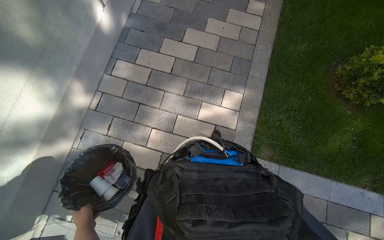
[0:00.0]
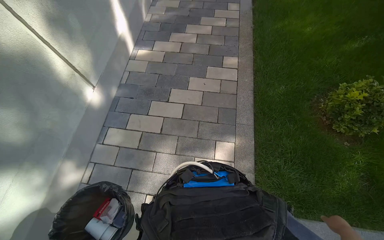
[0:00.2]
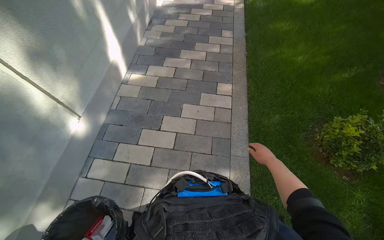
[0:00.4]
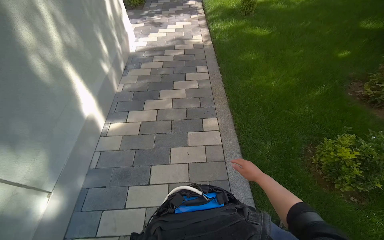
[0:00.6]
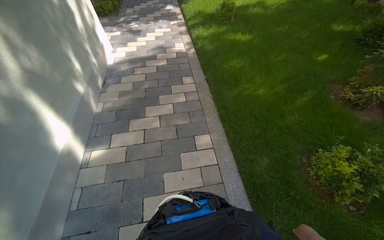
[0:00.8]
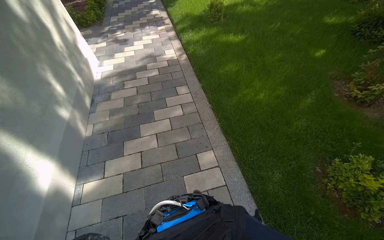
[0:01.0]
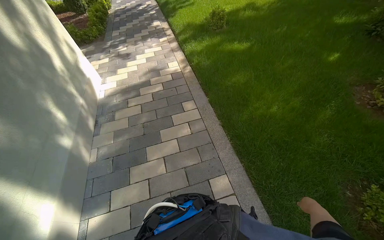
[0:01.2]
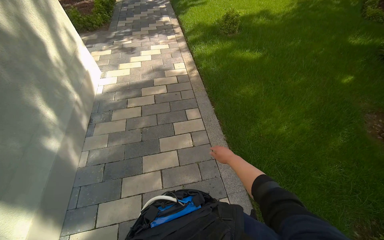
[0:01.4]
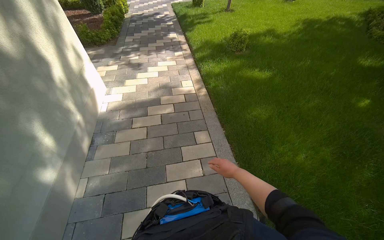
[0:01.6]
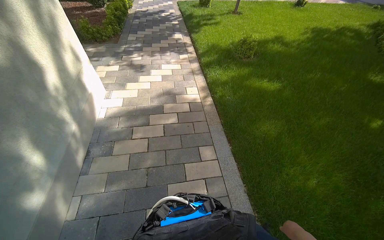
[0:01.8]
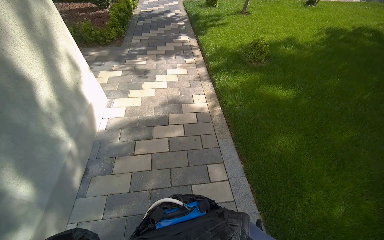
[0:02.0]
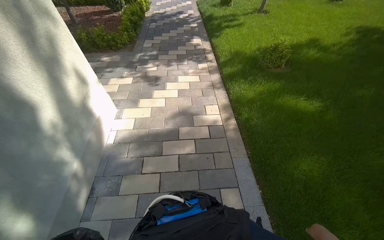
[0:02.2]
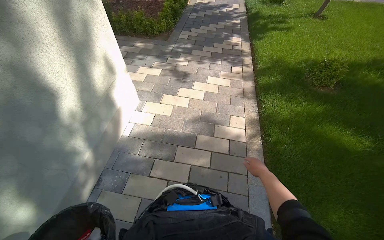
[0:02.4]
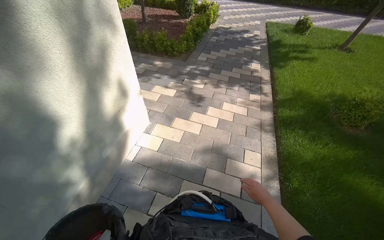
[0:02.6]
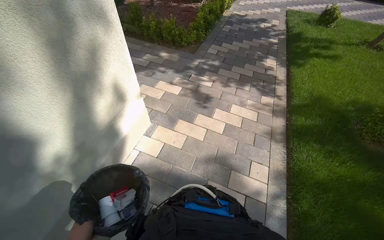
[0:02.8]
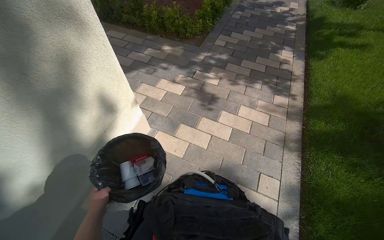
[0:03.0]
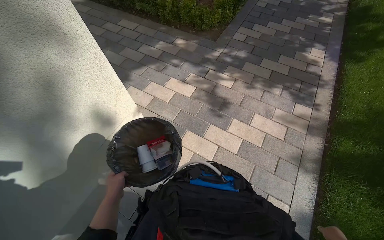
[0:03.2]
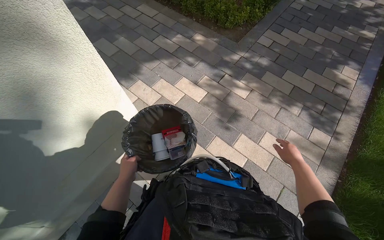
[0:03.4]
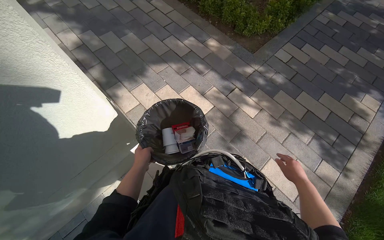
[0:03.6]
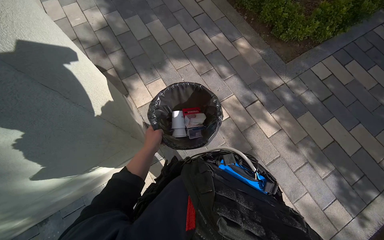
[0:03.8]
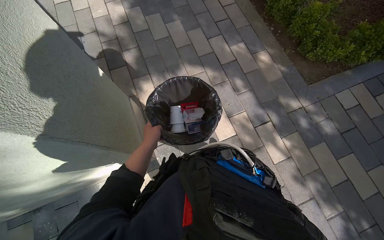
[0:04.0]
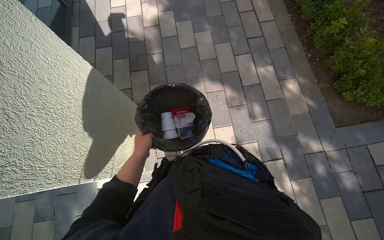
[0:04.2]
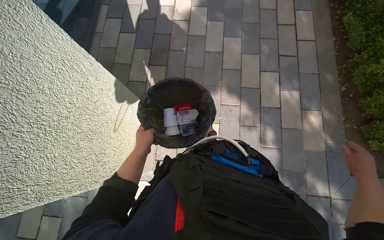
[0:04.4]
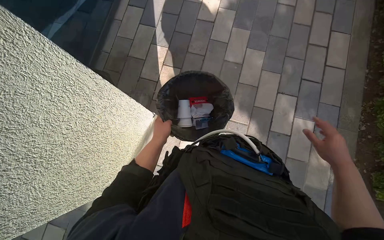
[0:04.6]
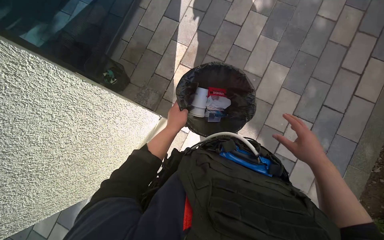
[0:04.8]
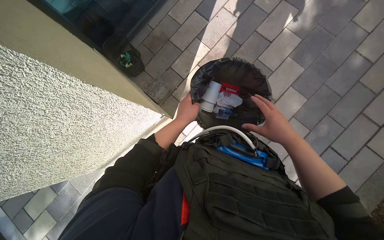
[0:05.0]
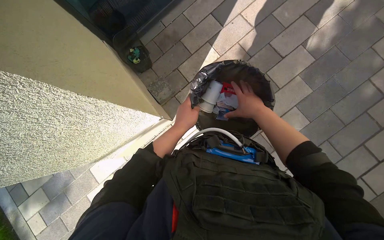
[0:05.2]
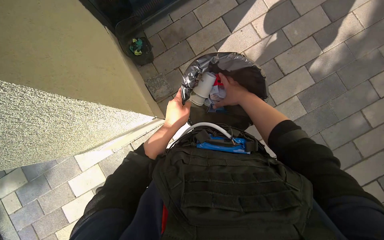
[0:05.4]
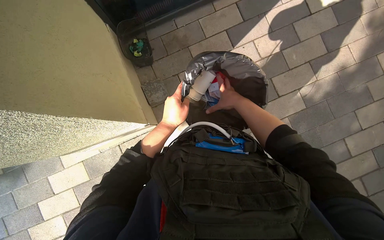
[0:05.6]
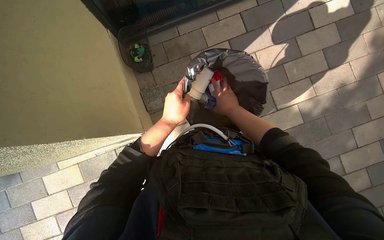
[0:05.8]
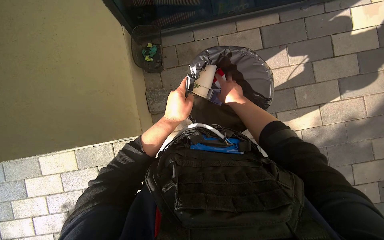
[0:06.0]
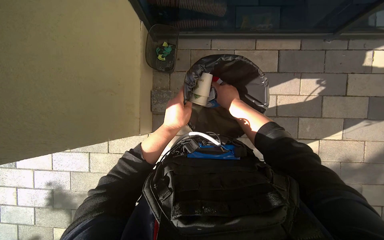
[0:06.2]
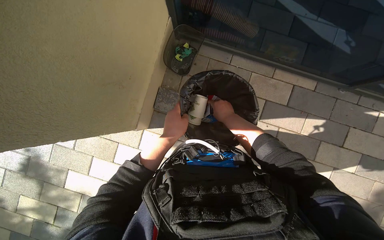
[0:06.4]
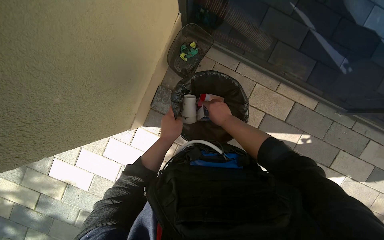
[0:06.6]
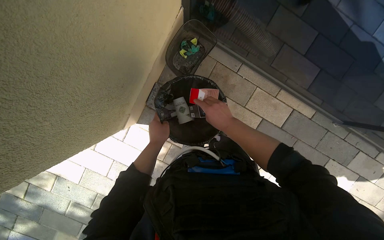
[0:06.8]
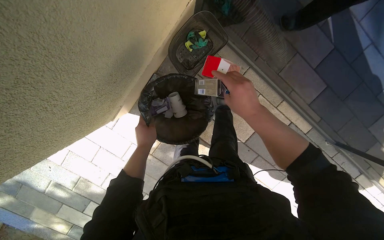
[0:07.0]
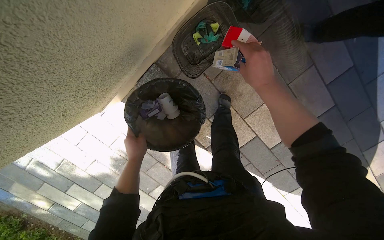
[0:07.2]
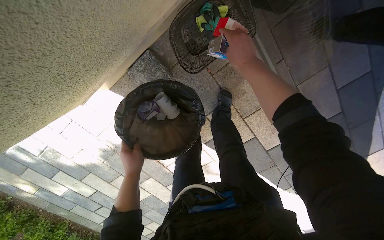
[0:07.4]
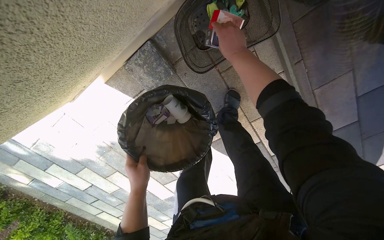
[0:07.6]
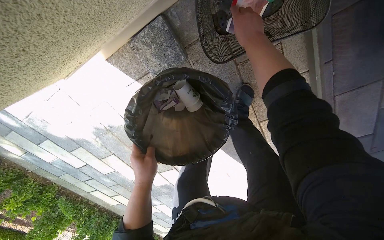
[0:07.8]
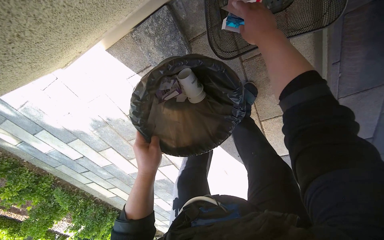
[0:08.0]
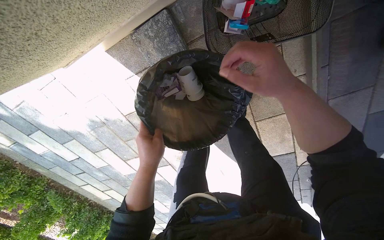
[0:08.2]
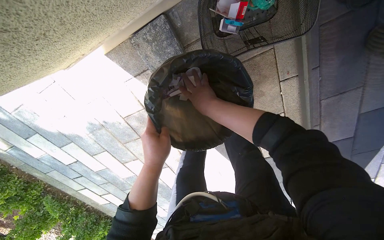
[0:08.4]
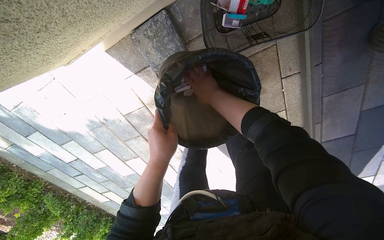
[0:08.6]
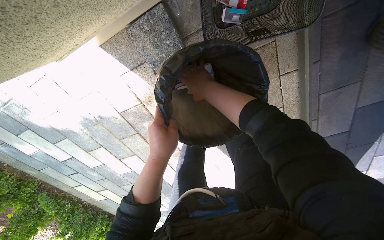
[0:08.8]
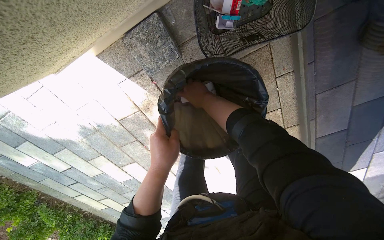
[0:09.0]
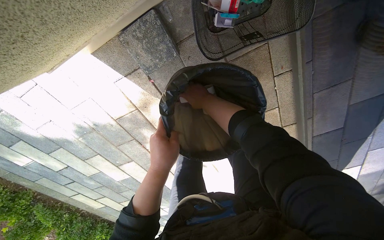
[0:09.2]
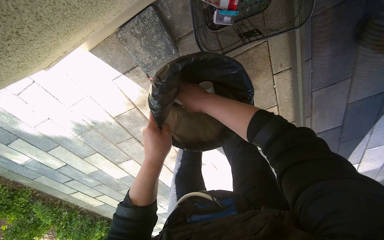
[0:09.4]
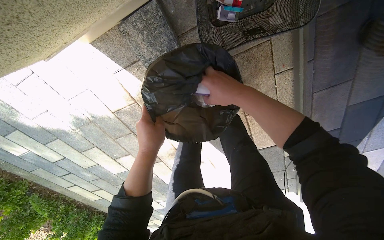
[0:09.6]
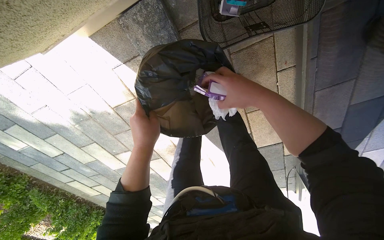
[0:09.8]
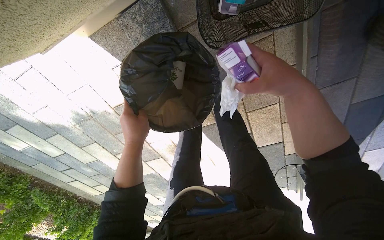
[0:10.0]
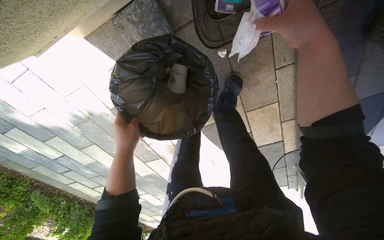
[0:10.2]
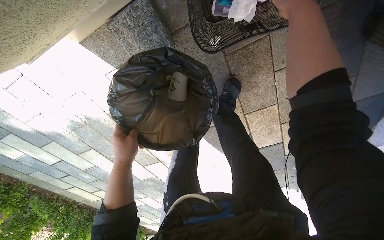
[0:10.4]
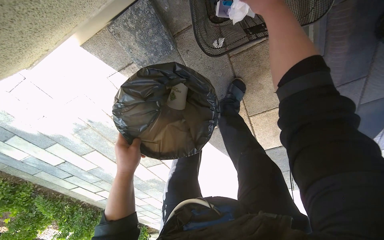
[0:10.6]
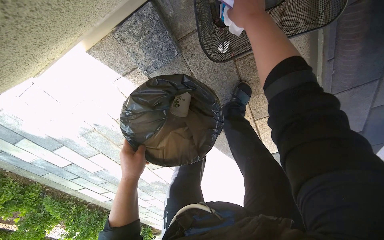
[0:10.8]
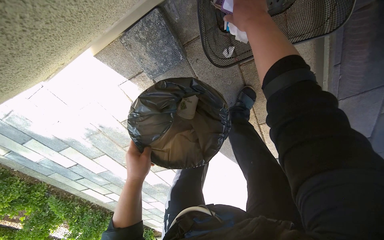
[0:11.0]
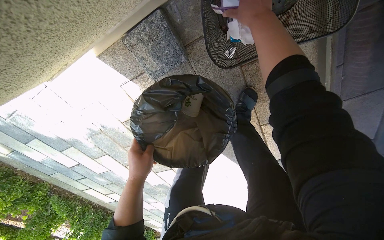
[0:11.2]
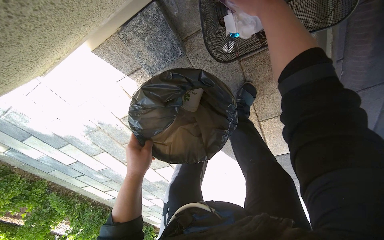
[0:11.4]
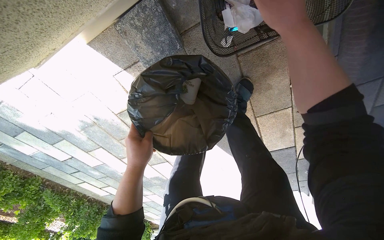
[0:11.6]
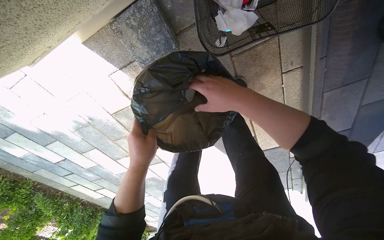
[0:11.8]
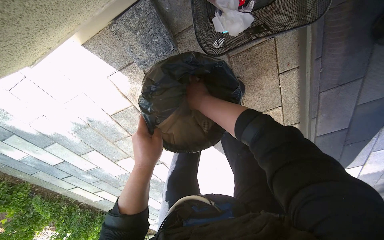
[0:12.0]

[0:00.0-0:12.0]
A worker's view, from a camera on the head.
Job: managing trash.
The whole recording: Emptying trash from bins. The worker empties trash from an indoor bin and then an outdoor bin.
0:00.0 to 0:01.6: The camera travels roughly 2 m. The wearer looks some 25 degrees further to the right. The view tips upward by some 30 degrees.
0:01.6 to 0:03.0: The camera travels roughly 2 m. The wearer's head swings some 35 degrees to the left.
0:03.0 to 0:04.4: The camera is carried some 1.5 m. The wearer's head swings roughly 70 degrees to the left. The view tips downward by approximately 20 degrees.
0:04.4 to 0:06.0: The head travels about 1 m. The wearer looks roughly 20 degrees further downward. Everything in view rotates approximately 70 degrees clockwise.
0:06.0 to 0:07.6: The camera is carried some 60 cm. The view tilts some 20 degrees downward. The scene turns approximately 65 degrees clockwise in the picture.
0:07.6 to 0:09.0: The right hand shifts about 20 cm farther from the camera and to the left.
0:09.0 to 0:10.4: The right hand shifts some 30 cm to the right, nearer to the camera and up the picture, while the left hand heads farther from the camera and to the left, covering approximately 15 cm.
0:10.4 to 0:12.0: The right hand goes approximately 30 cm farther from the camera, to the left and down the picture.

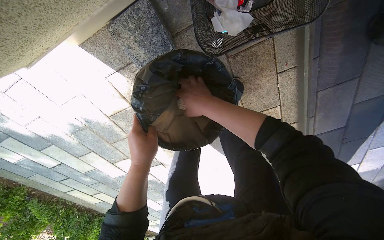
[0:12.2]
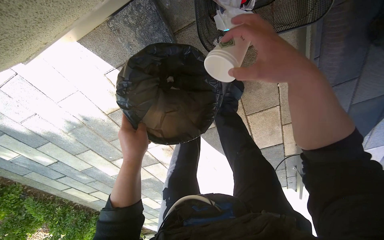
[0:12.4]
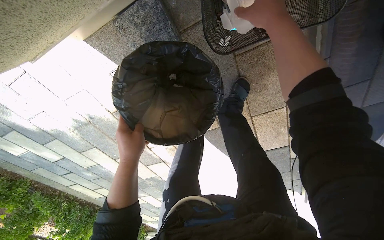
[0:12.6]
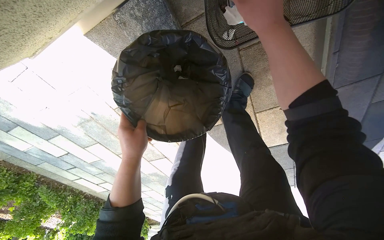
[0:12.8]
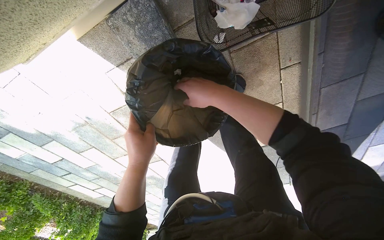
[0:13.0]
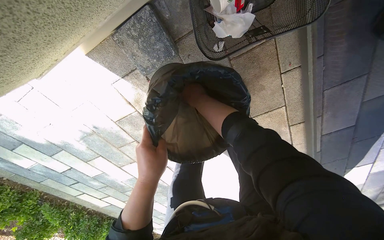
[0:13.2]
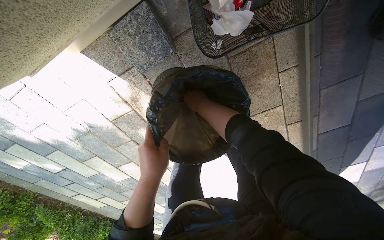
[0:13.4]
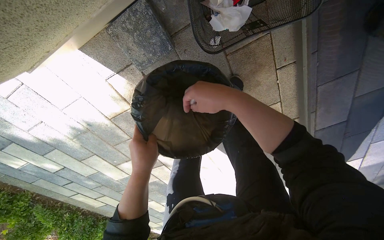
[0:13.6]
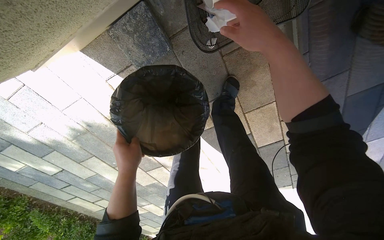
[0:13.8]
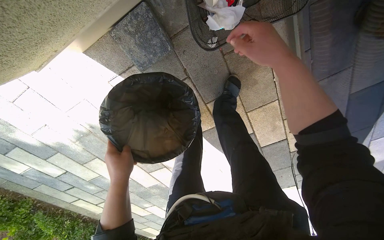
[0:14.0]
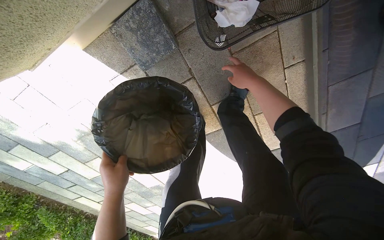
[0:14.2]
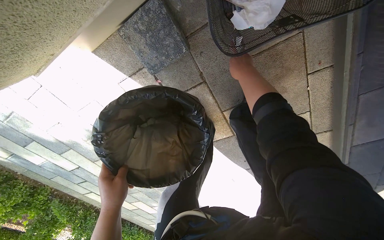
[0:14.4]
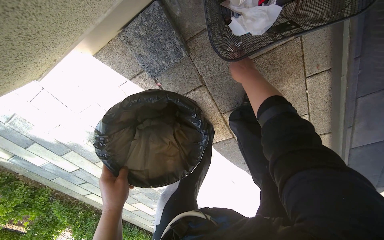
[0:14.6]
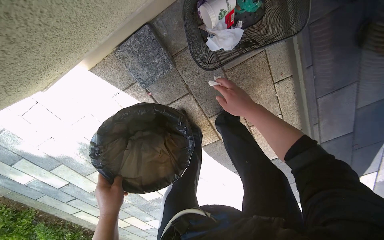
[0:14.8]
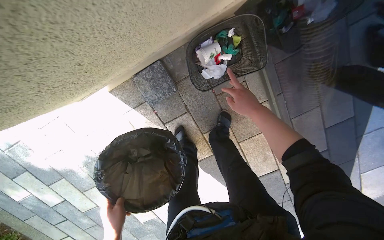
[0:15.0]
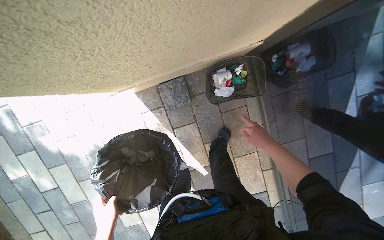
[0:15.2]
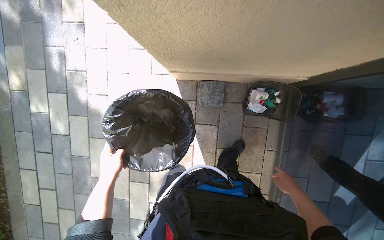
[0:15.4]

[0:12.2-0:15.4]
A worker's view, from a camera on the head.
Job: managing trash.
The whole recording: Emptying trash from bins. The worker empties trash from an indoor bin and then an outdoor bin.
0:13.8 to 0:15.4: The head travels some 60 cm. The camera pitches upward, by roughly 30 degrees. The scene rotates clockwise by roughly 35 degrees.

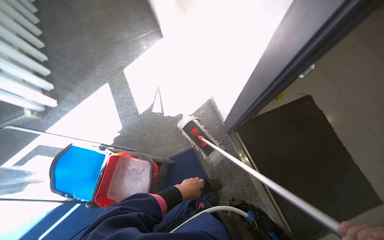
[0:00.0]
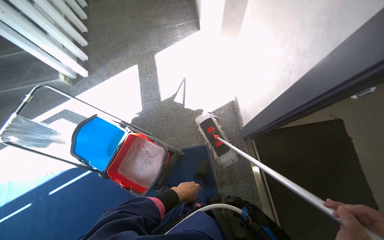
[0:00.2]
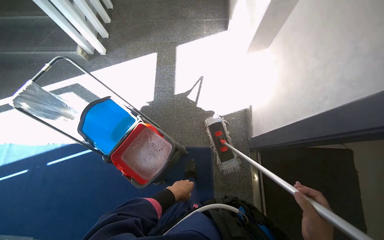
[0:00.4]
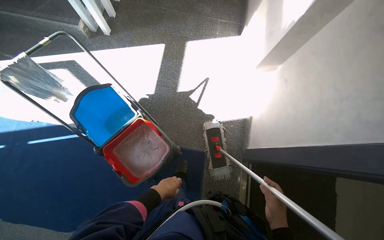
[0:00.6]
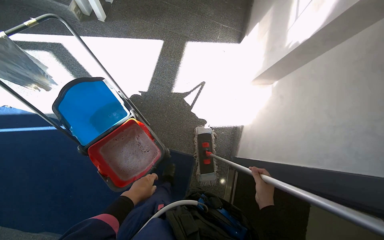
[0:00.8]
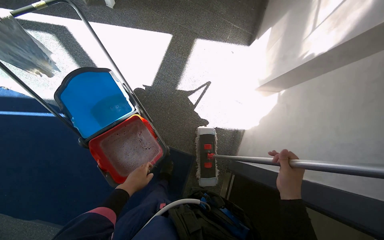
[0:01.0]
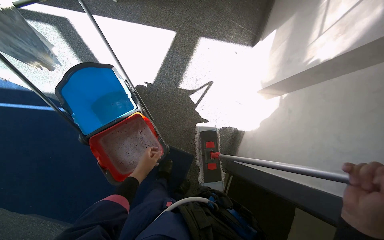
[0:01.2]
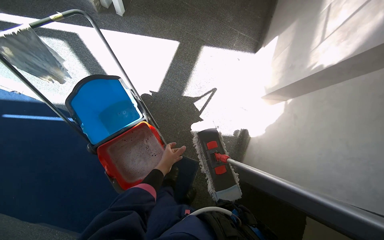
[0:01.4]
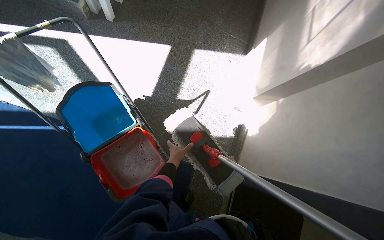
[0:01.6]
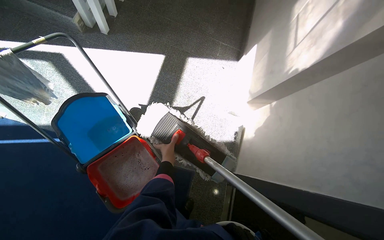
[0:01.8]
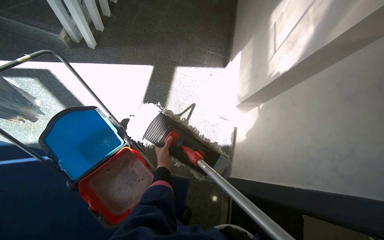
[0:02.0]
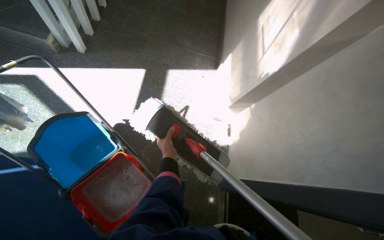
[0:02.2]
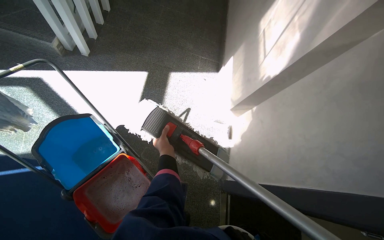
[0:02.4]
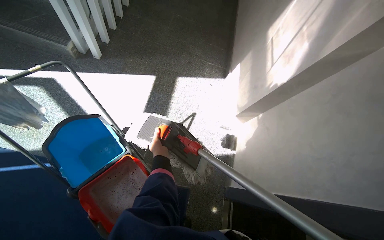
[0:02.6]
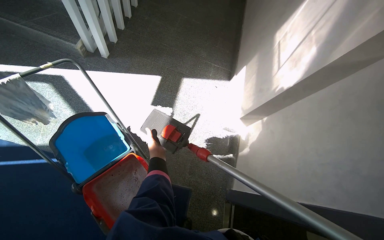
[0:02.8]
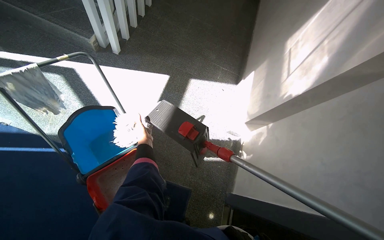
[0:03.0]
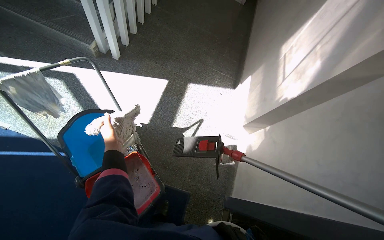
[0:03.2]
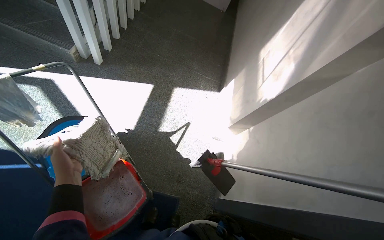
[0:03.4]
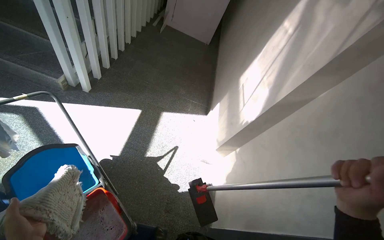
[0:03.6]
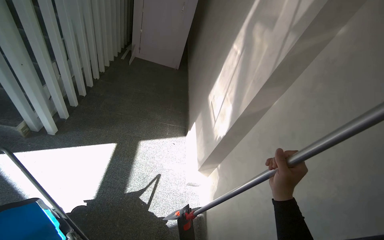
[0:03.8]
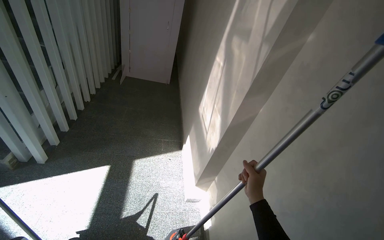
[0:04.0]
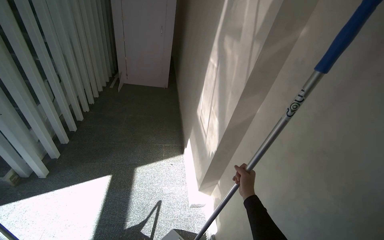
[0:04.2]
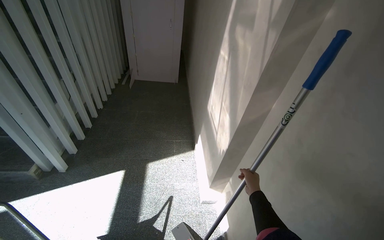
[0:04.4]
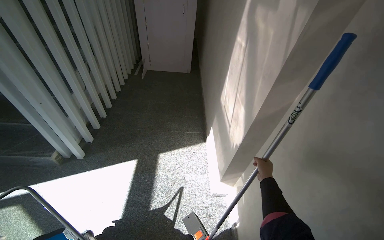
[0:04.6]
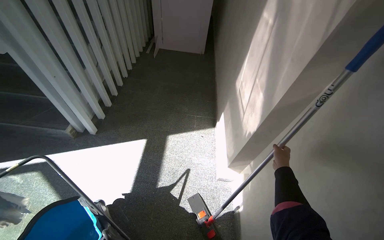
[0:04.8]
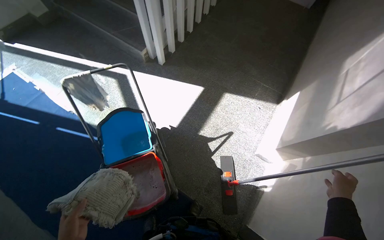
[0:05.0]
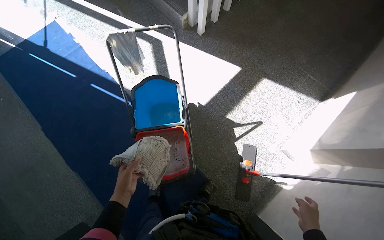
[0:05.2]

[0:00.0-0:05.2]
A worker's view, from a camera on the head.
Job: preparing cleaning supplies.
The whole recording: Cleaning mop head. The worker removes the mop head from the handle, washes it in the bucket, and wrings it out.
0:00.0 to 0:01.8: The camera is carried about 50 cm. The scene turns roughly 40 degrees clockwise in the picture.
0:01.8 to 0:03.4: The left hand goes approximately 30 cm nearer to the camera and to the left.
0:03.4 to 0:05.2: The wearer looks some 30 degrees further to the left. The view tilts approximately 15 degrees downward.
